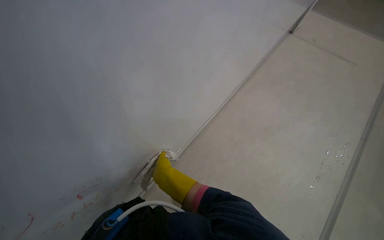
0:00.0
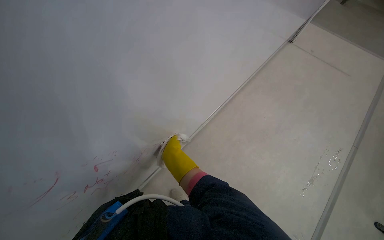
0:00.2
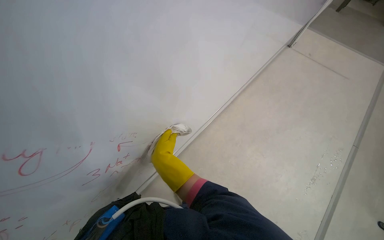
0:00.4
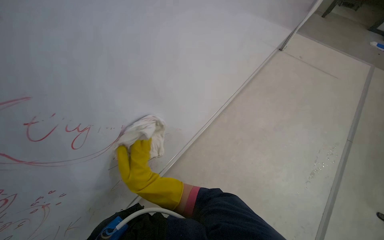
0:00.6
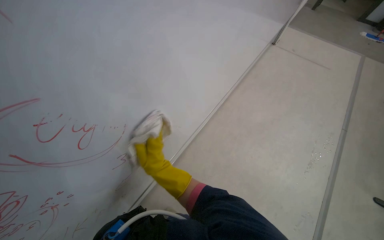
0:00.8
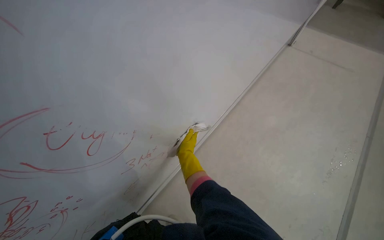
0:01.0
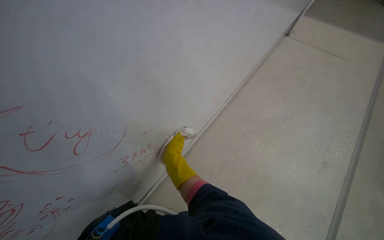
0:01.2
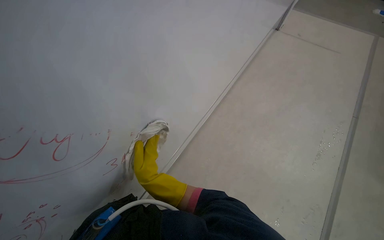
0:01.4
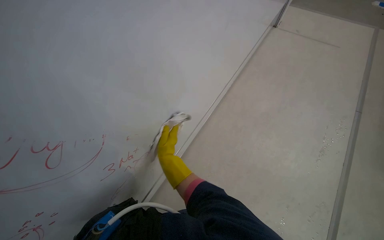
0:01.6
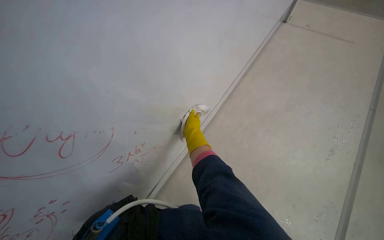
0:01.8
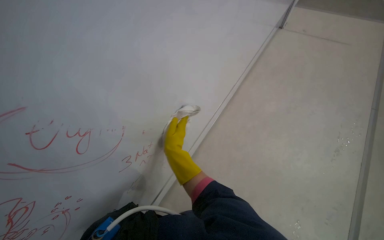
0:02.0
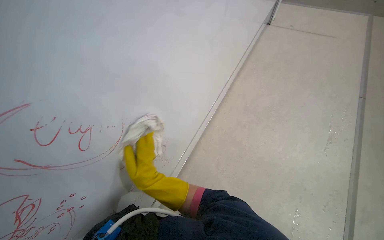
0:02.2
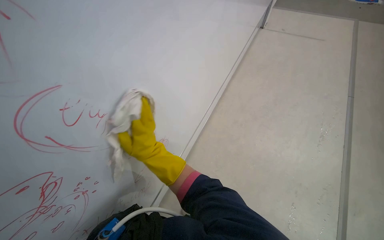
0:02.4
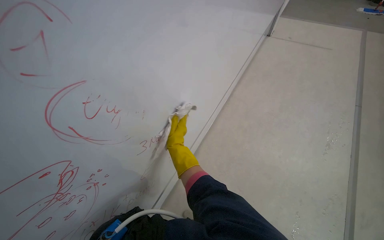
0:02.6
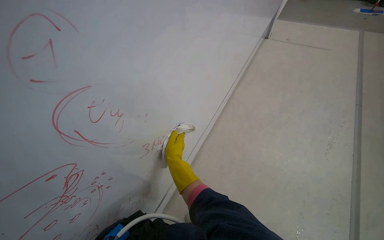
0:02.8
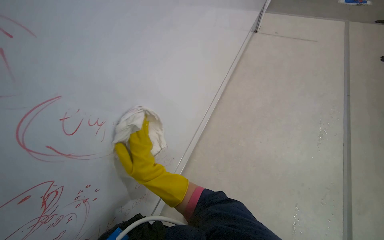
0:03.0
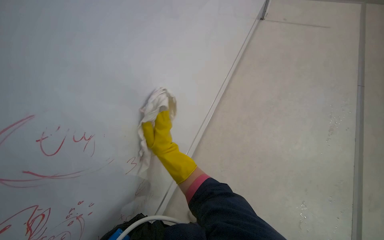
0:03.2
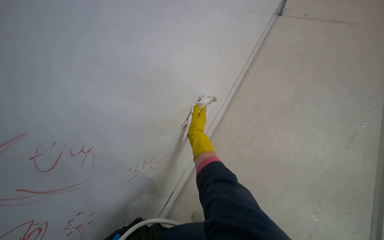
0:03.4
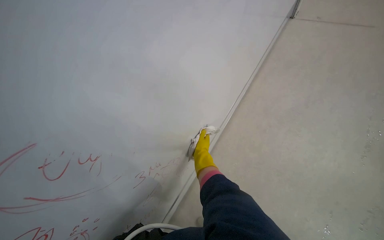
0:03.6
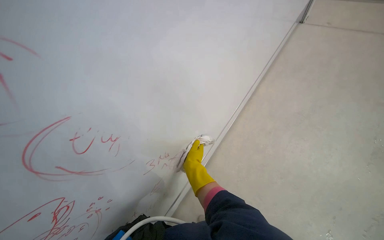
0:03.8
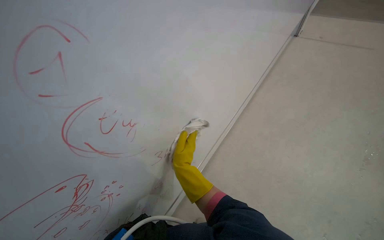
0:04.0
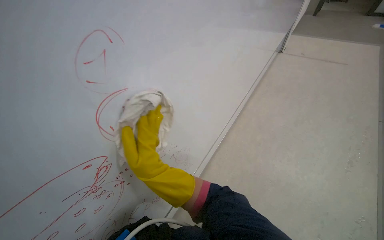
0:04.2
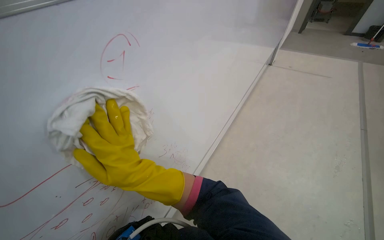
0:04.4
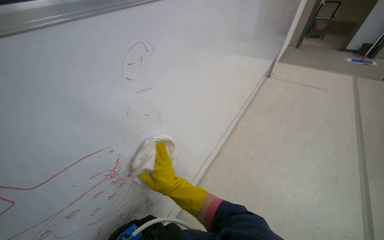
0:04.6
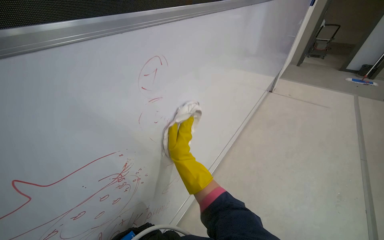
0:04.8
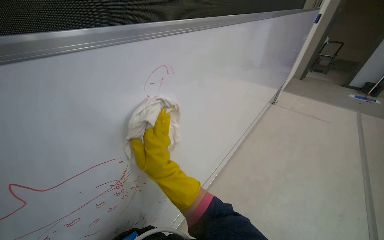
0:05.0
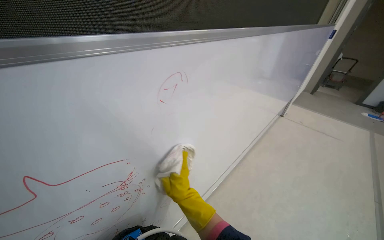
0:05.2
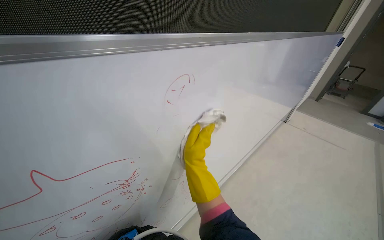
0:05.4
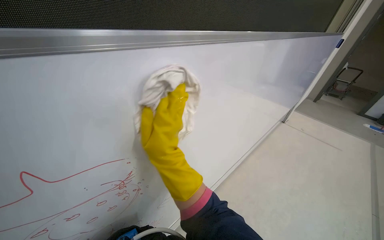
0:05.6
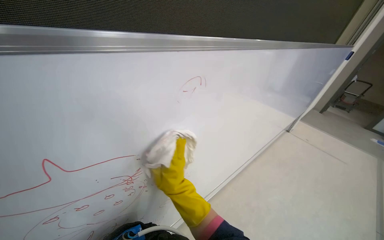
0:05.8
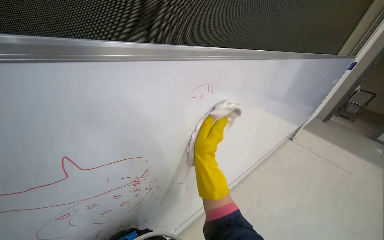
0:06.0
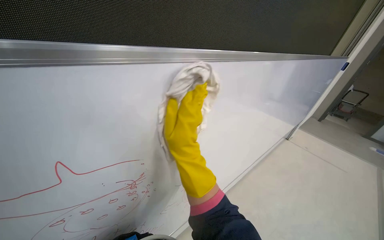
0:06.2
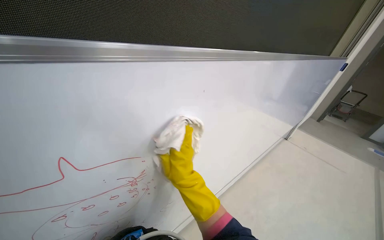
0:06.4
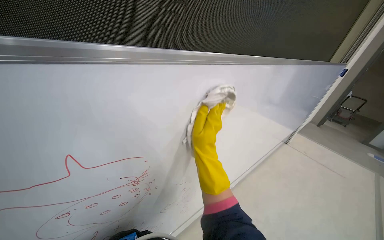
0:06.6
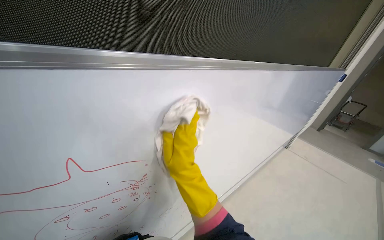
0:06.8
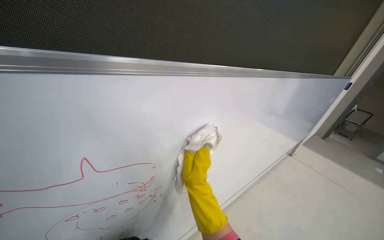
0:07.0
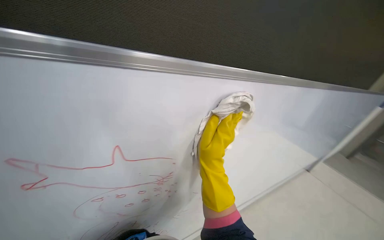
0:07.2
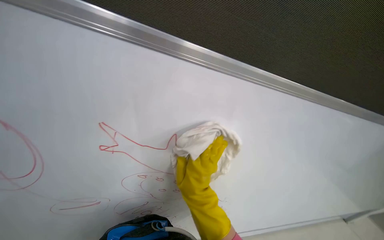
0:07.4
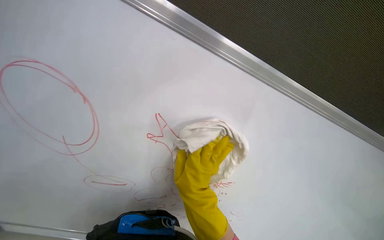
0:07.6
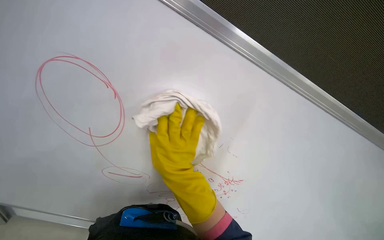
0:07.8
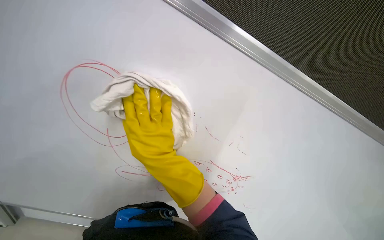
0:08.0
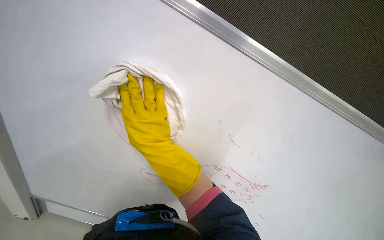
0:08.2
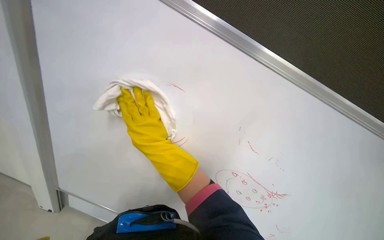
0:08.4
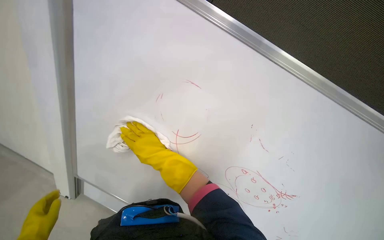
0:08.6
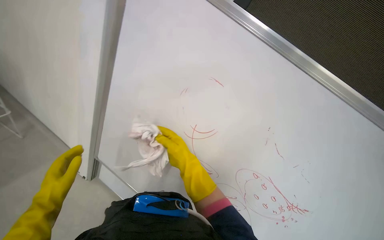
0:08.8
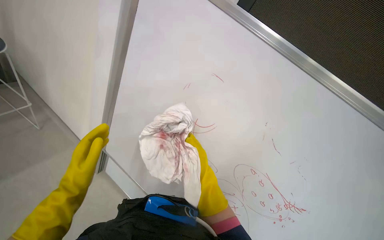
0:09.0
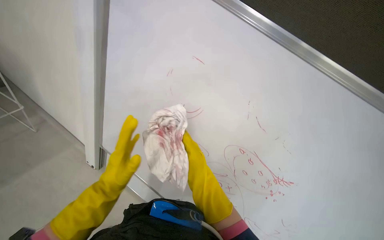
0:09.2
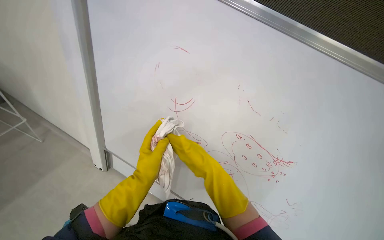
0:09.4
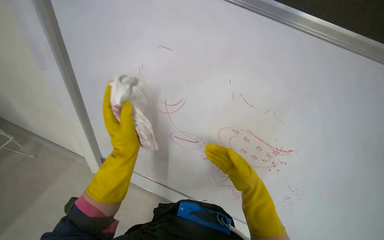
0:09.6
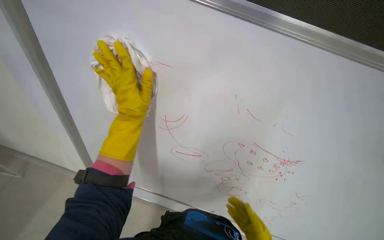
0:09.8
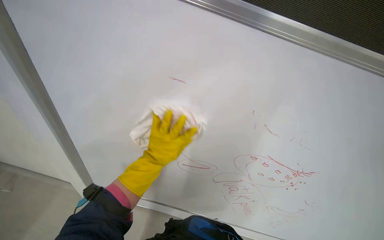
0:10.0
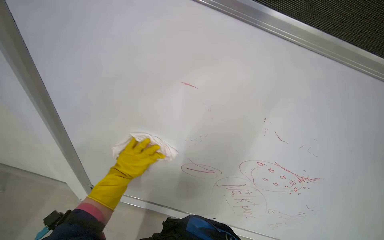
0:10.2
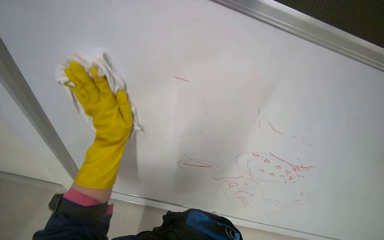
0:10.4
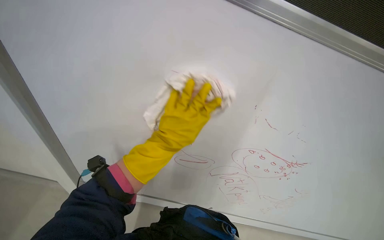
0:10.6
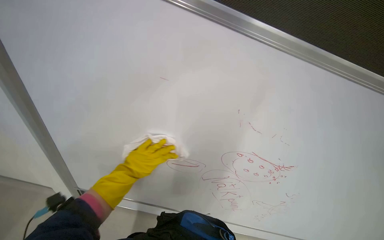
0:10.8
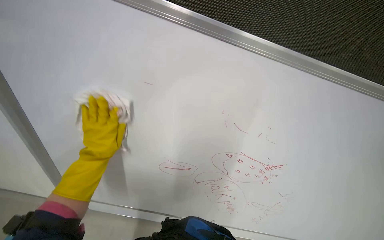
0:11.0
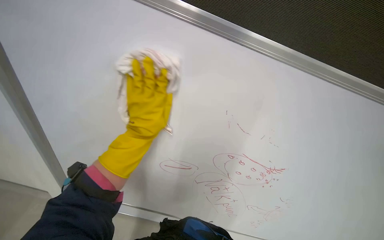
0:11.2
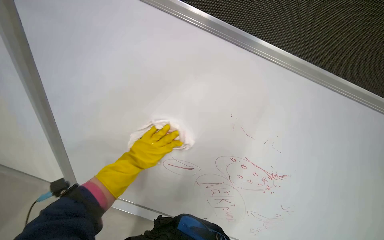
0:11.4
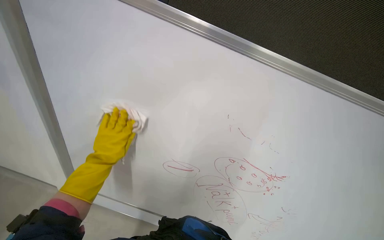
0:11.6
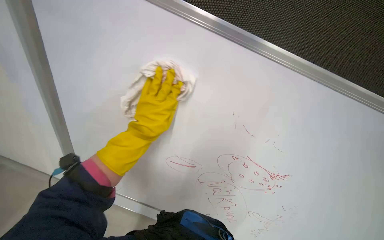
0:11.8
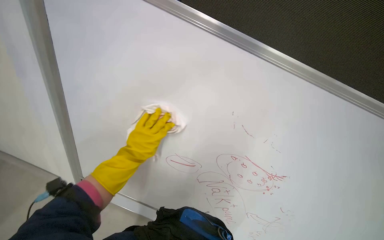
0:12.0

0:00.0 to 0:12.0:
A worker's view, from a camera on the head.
Job: wiping surfaces.
The whole recording: Cleaning whiteboard. The worker wipes red markings off the whiteboard with a white cloth.
0:01.6 to 0:03.0: The right hand swings nearer and farther, about 15 cm each way, with 2 reversals.
0:04.4 to 0:06.0: The view tilts roughly 15 degrees upward. The right hand swings nearer and farther, approximately 20 cm each way, with 4 reversals.
0:06.0 to 0:07.6: The wearer's head swings approximately 25 degrees to the left. The view tips upward by some 15 degrees.
0:07.6 to 0:09.0: The camera is aimed some 45 degrees further to the left.
0:10.4 to 0:12.0: The left hand moves left and right over approximately 20 cm, changing direction 4 times.

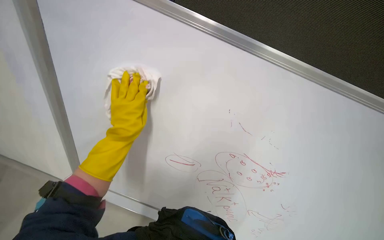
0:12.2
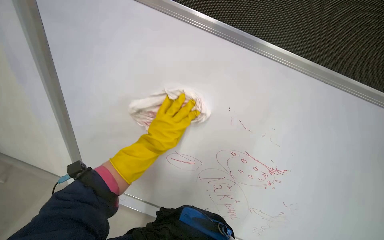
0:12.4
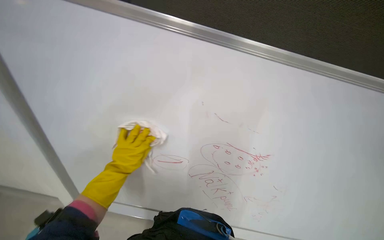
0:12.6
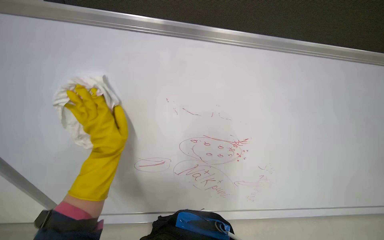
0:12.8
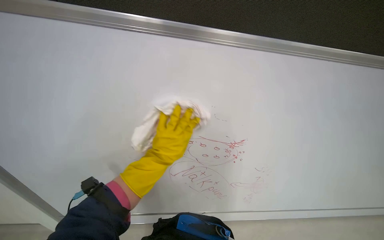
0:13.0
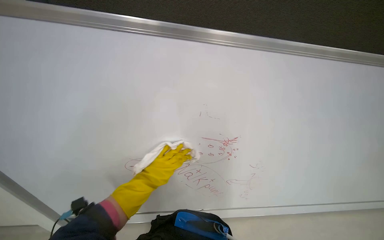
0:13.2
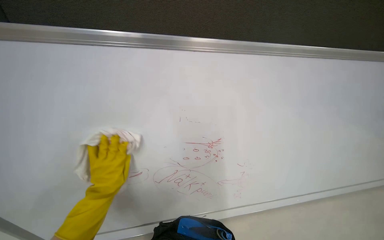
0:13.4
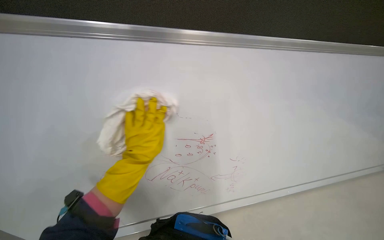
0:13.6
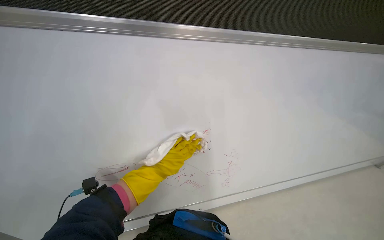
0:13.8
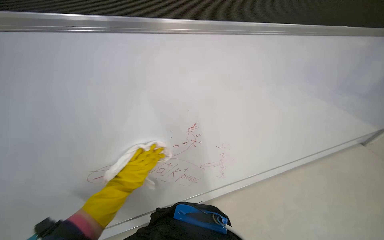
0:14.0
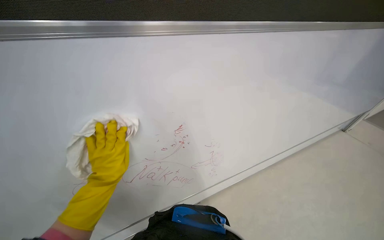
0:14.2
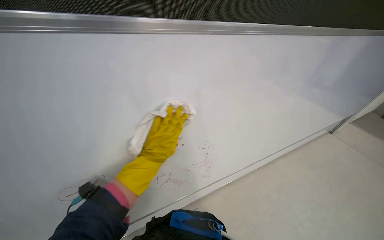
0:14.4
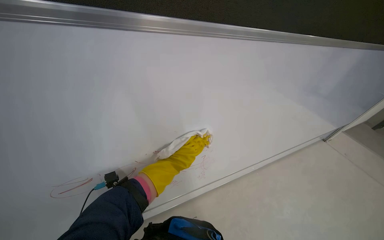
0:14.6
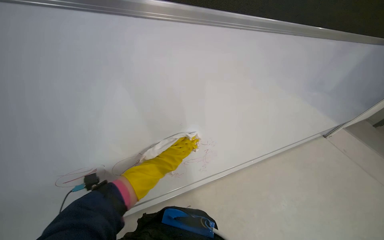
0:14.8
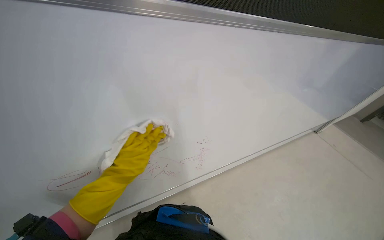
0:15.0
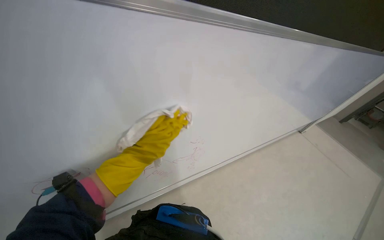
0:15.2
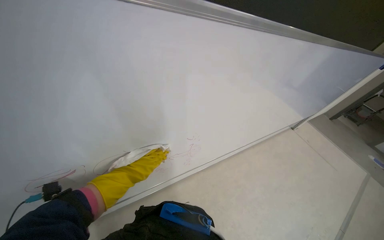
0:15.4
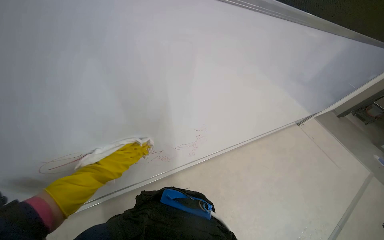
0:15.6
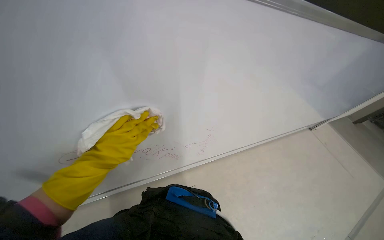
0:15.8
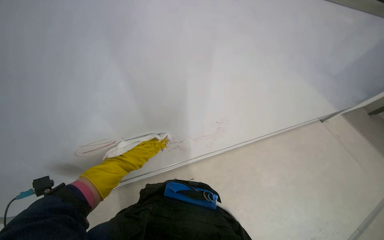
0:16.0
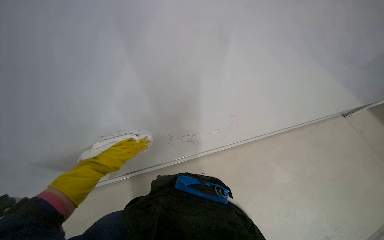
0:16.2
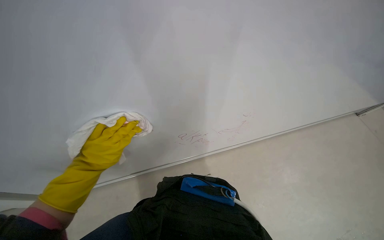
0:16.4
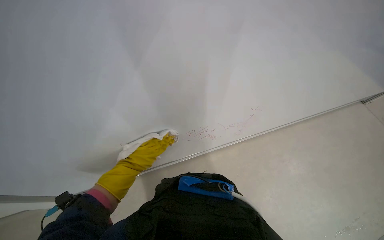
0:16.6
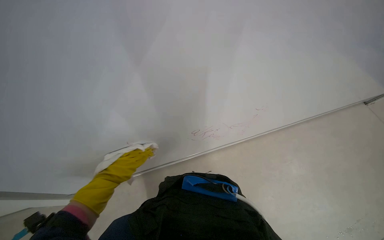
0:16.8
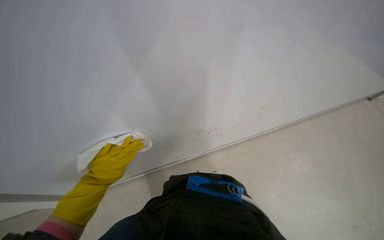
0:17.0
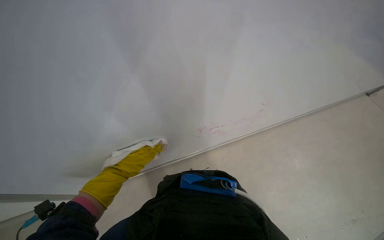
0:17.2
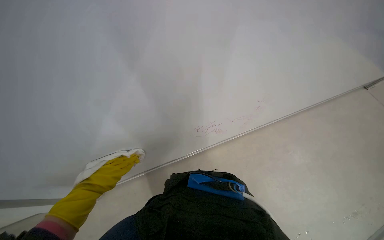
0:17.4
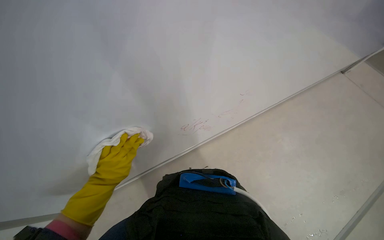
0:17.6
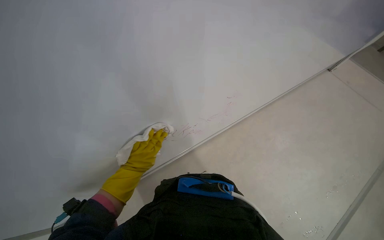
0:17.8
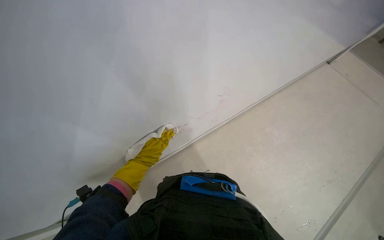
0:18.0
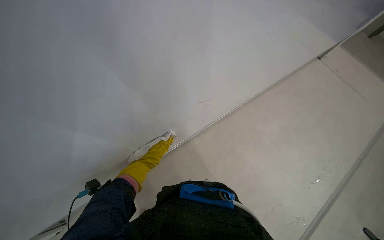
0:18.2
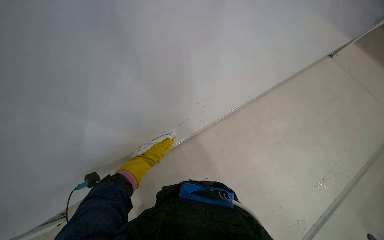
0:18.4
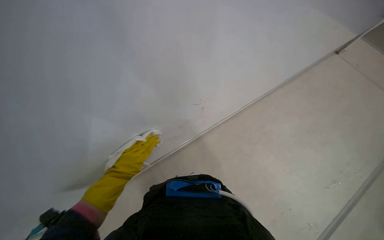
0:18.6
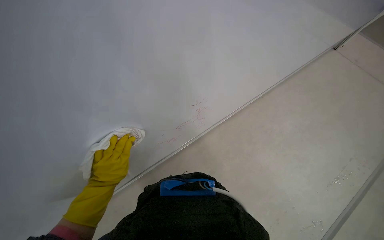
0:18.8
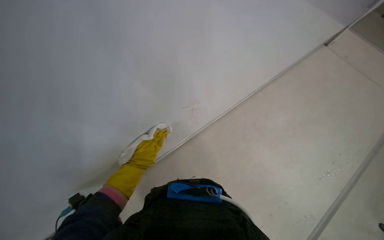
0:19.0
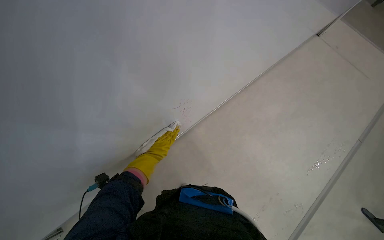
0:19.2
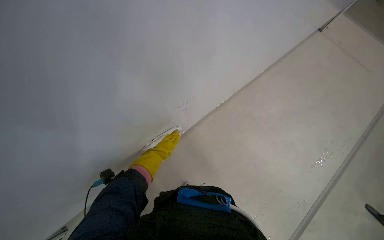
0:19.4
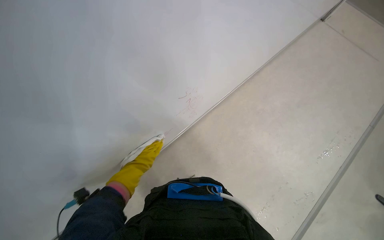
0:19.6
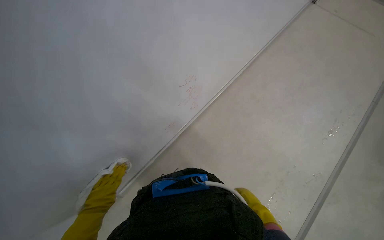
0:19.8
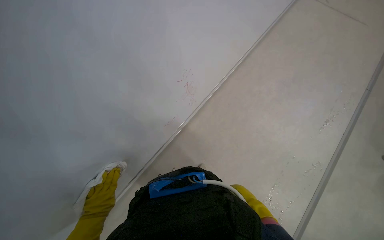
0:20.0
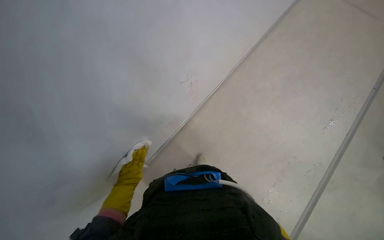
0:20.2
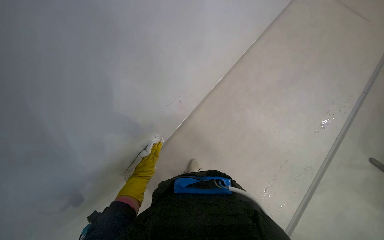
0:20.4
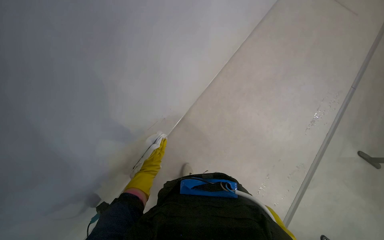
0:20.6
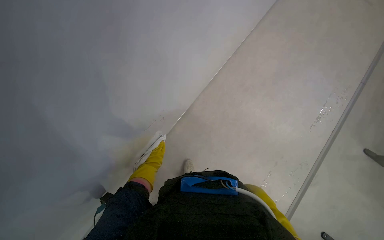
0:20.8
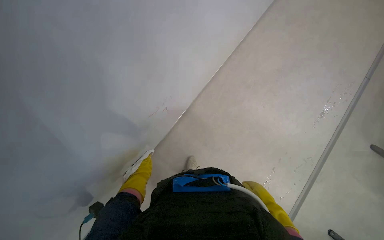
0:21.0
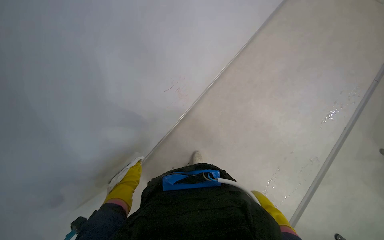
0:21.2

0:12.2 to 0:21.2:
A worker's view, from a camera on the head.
Job: wiping surfaces.
The whole recording: Cleaning whiteboard. The worker wipes red markings off the whiteboard with a white cloth.
0:12.2 to 0:13.8: The wearer looks roughly 40 degrees further to the right. The left hand goes up and down the picture, roughly 20 cm each way, reversing 3 times.
0:13.8 to 0:15.2: The left hand heads up the picture, covering approximately 10 cm, and goes to the left and returns, some 15 cm each way.
0:16.6 to 0:18.2: The view pans to the left by some 15 degrees.
0:18.2 to 0:19.8: The left hand moves nearer and farther over some 20 cm, changing direction 2 times.
0:19.8 to 0:21.2: The left hand travels farther from the camera by about 15 cm.
